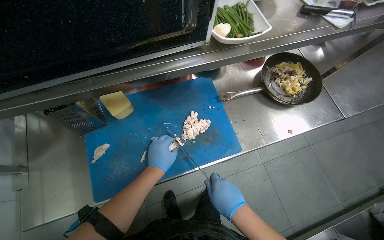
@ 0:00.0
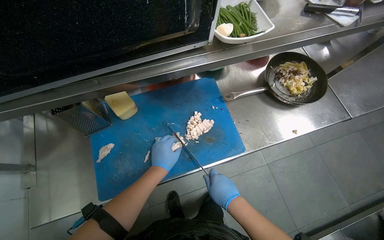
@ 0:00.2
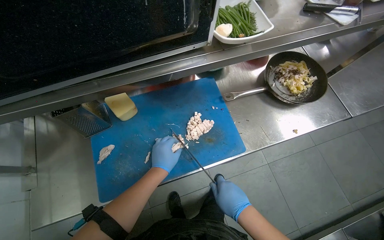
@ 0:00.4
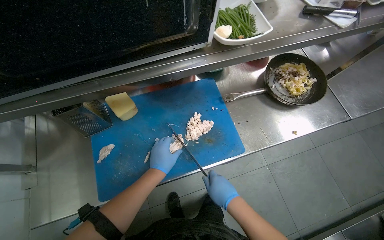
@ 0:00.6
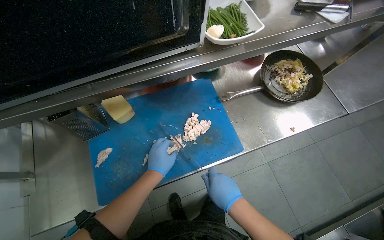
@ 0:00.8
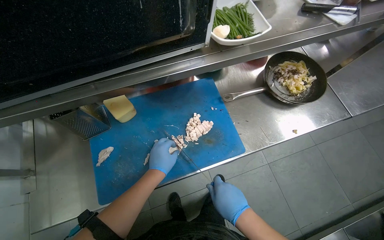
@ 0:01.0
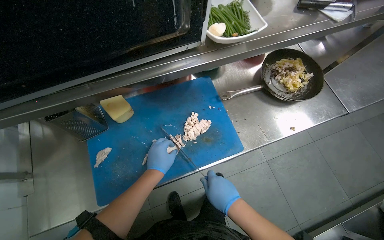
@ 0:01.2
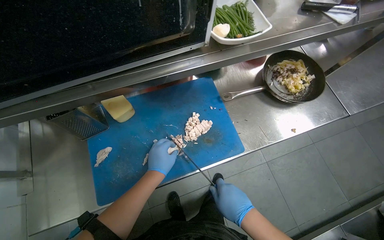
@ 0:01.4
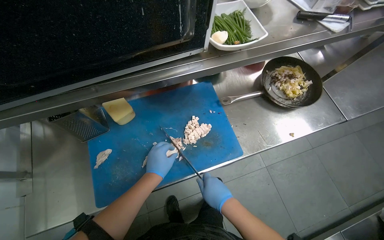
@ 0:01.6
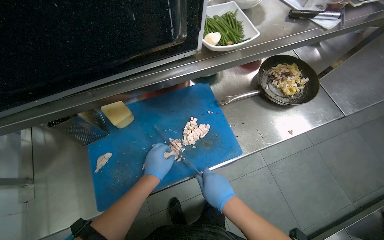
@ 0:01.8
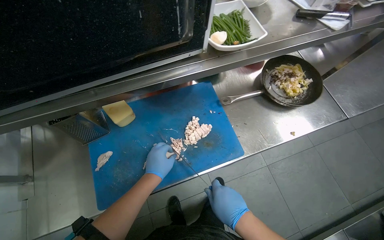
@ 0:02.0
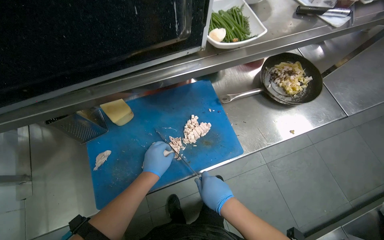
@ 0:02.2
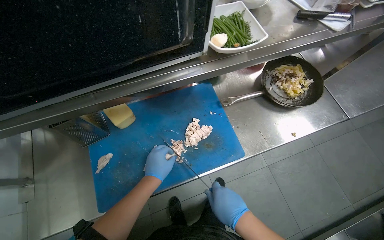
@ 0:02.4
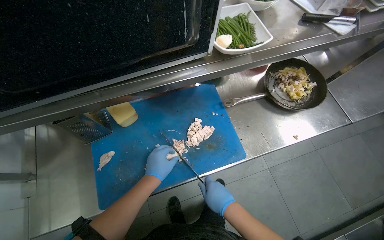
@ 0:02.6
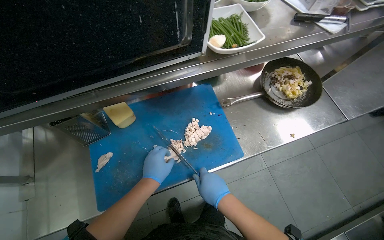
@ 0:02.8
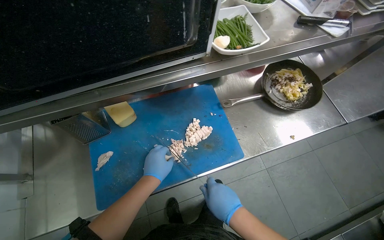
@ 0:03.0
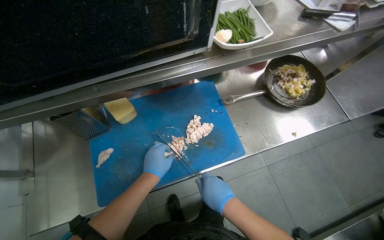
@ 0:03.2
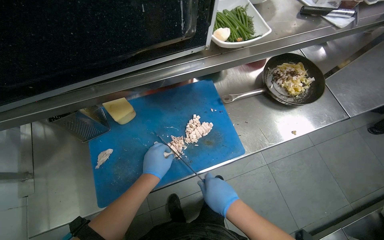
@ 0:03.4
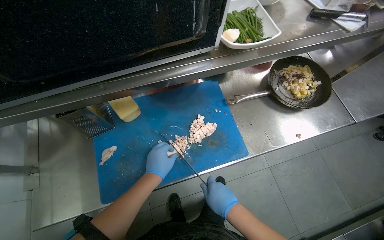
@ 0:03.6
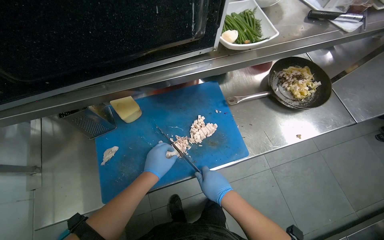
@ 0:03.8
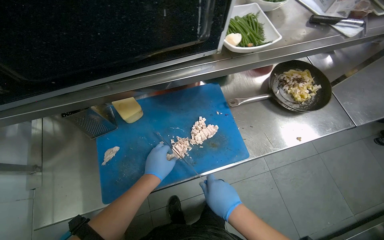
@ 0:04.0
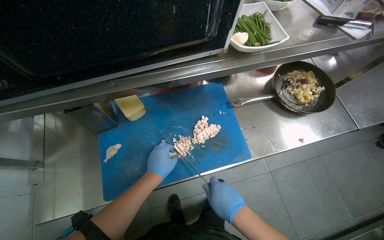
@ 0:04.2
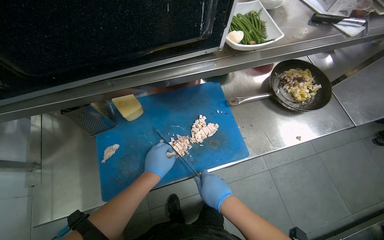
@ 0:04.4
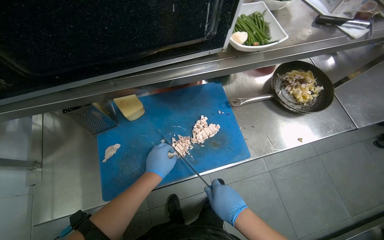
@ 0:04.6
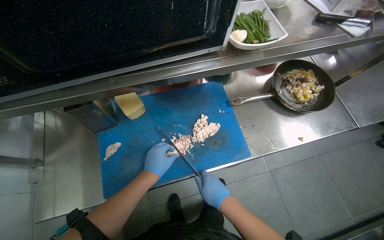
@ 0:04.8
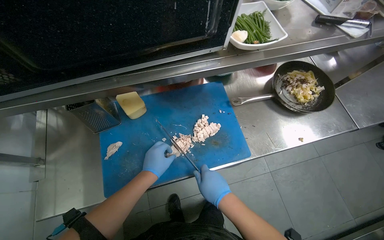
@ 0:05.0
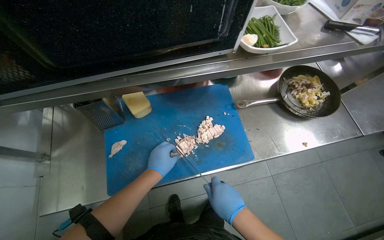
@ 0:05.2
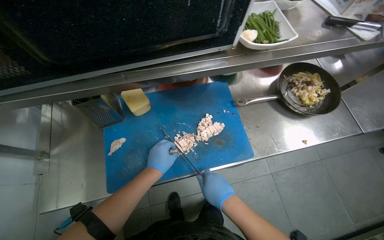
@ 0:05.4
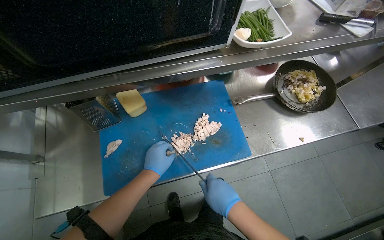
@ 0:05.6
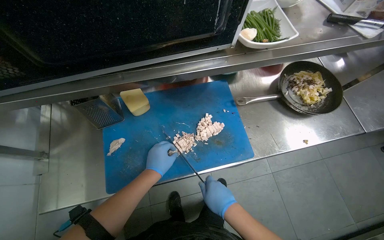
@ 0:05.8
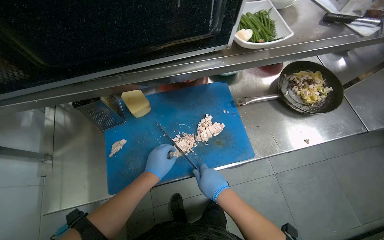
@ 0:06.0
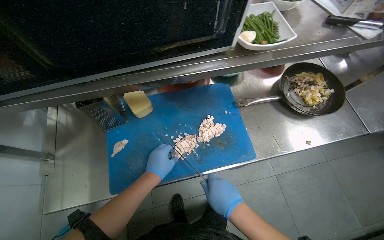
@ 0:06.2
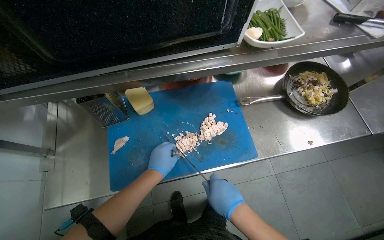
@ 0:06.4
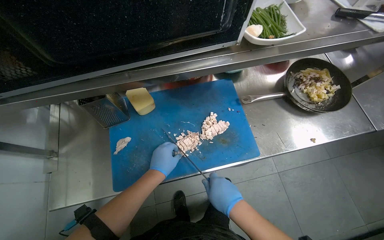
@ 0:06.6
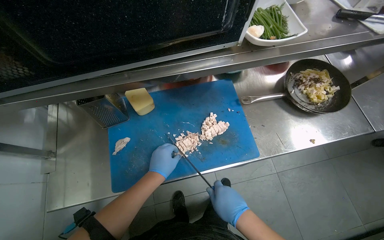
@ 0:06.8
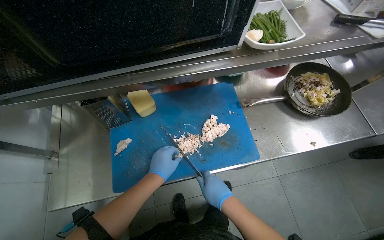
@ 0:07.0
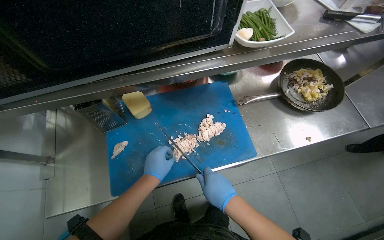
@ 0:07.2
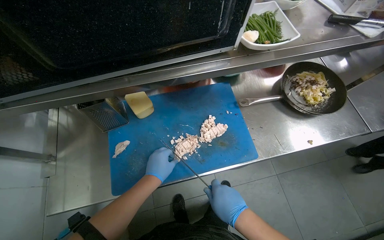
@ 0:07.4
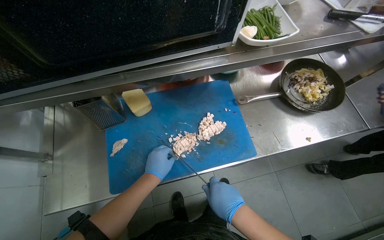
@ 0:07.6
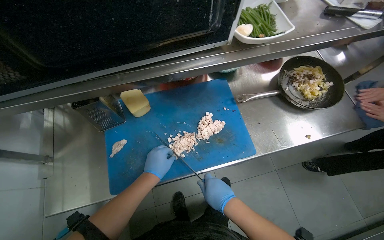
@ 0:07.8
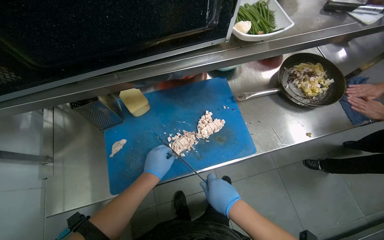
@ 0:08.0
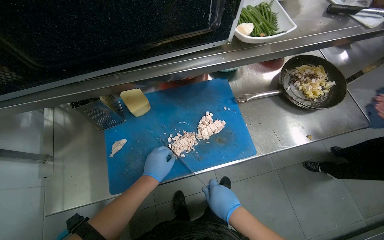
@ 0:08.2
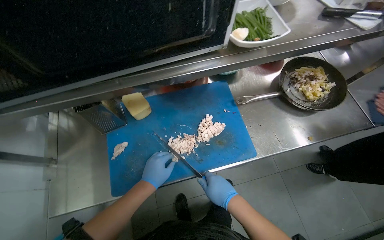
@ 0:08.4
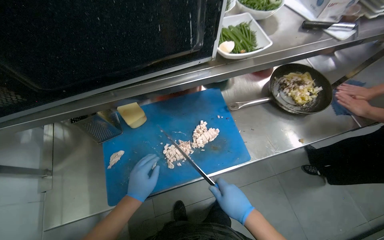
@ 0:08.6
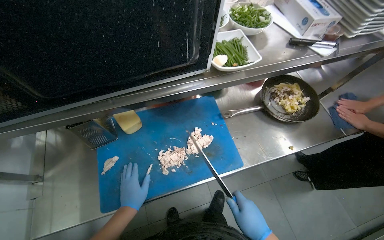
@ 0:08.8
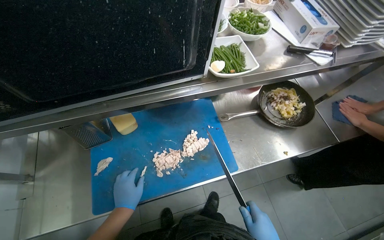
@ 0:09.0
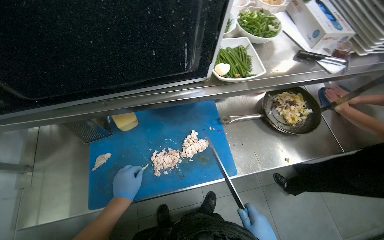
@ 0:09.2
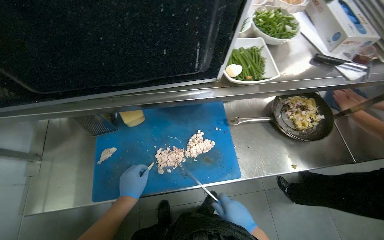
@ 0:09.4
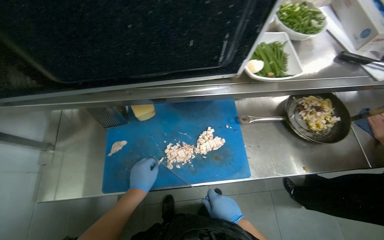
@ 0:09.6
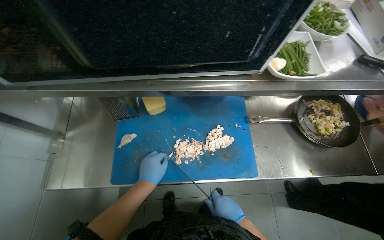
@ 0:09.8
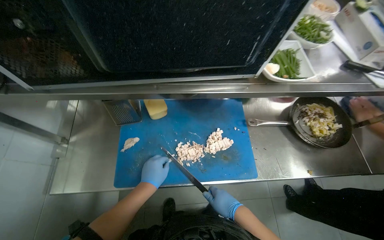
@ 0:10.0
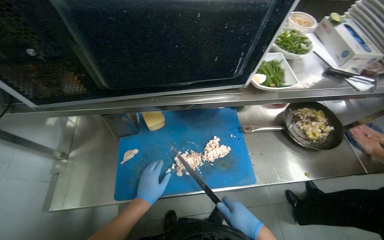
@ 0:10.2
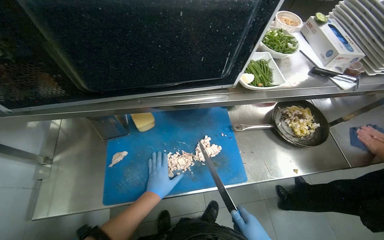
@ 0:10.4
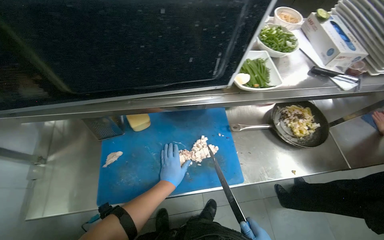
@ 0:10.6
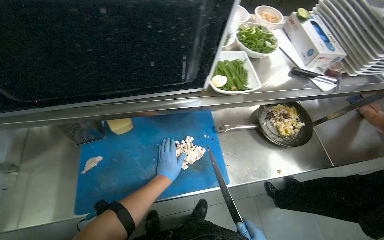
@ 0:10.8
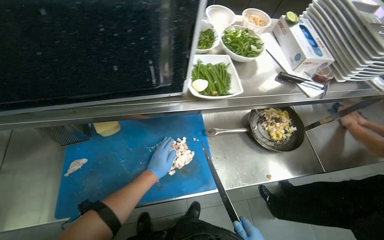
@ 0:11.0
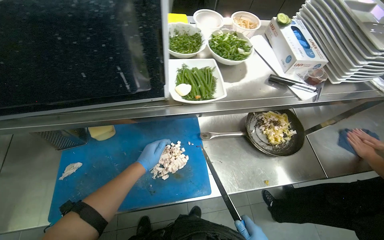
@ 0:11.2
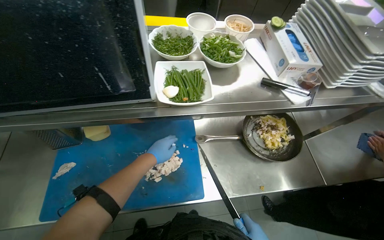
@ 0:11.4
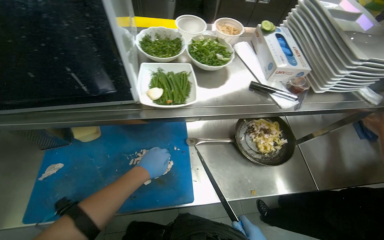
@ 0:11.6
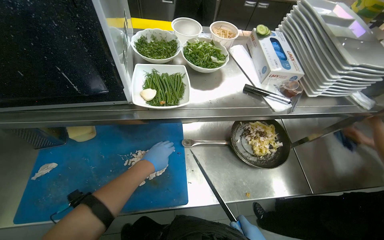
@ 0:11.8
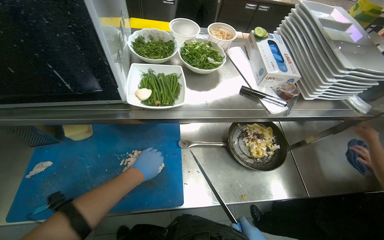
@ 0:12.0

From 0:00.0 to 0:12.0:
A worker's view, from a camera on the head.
Job: preparing food.
The whole recording: Slicing cooked chicken on cutting board. The worker slices cooked chicken breast on a blue cutting board with a knife.
From 0:00.0 to 0:07.6: The hands stay close to where they were, moving slightly.
From 0:10.4 to 0:12.0: The left hand is displaced up the picture by roughly 10 cm.

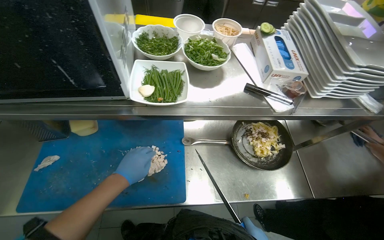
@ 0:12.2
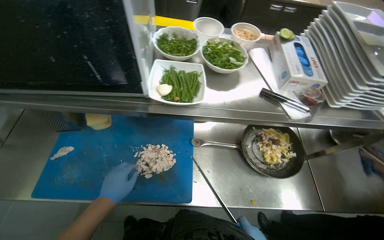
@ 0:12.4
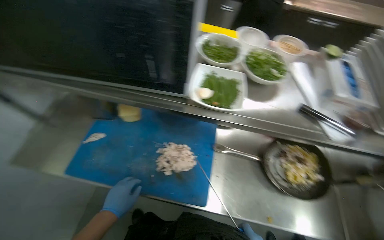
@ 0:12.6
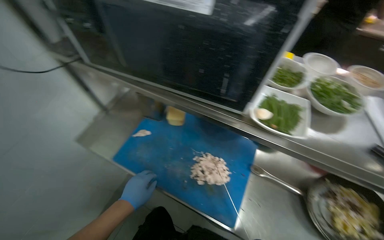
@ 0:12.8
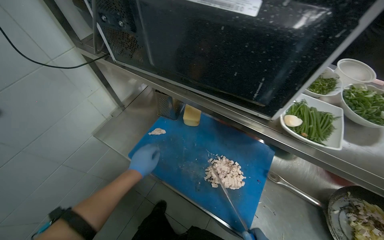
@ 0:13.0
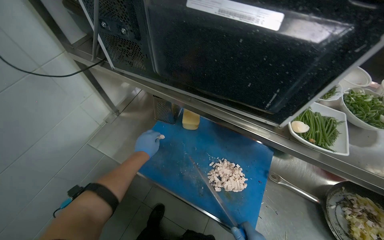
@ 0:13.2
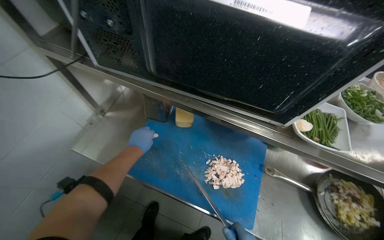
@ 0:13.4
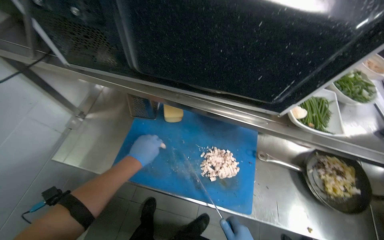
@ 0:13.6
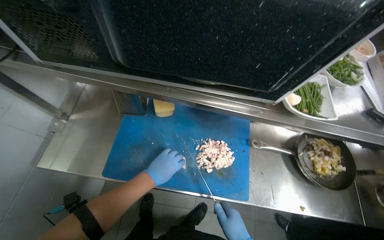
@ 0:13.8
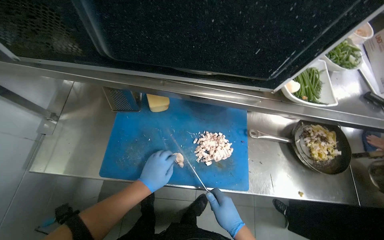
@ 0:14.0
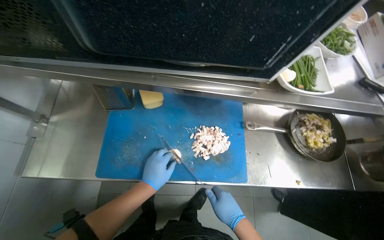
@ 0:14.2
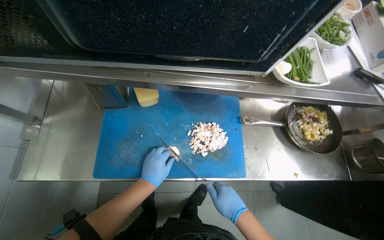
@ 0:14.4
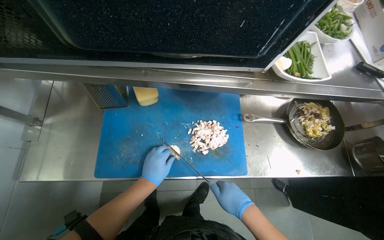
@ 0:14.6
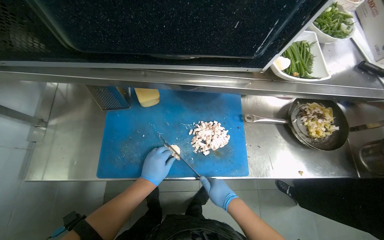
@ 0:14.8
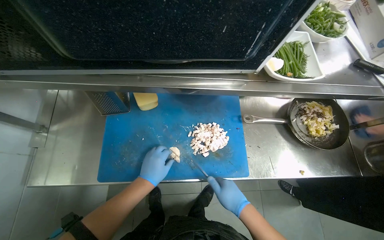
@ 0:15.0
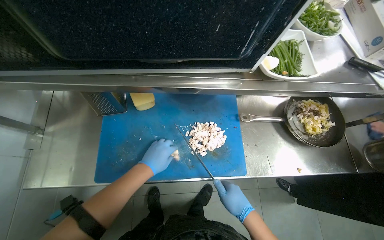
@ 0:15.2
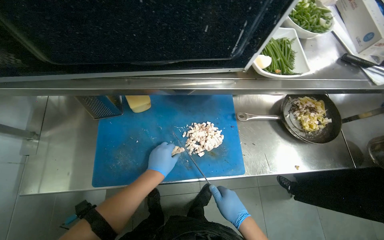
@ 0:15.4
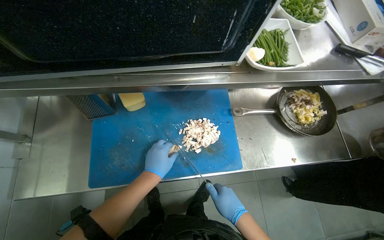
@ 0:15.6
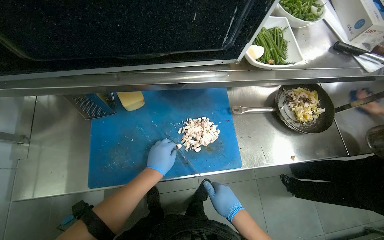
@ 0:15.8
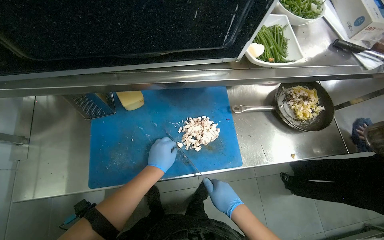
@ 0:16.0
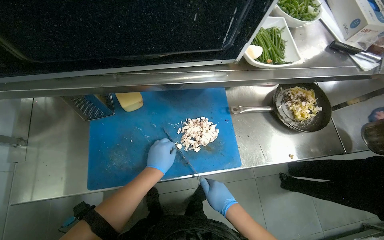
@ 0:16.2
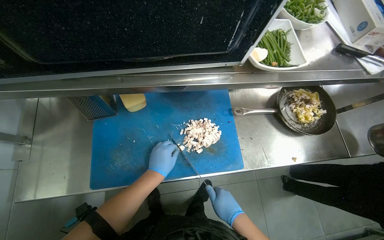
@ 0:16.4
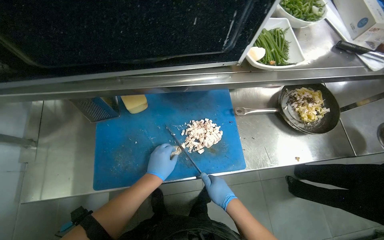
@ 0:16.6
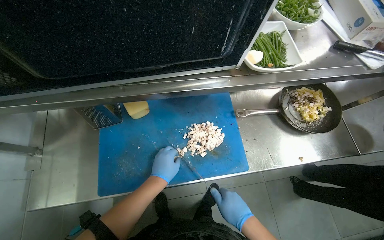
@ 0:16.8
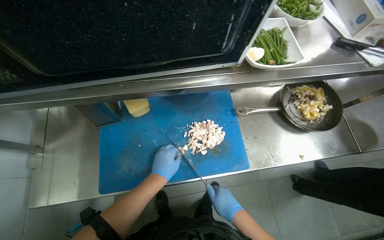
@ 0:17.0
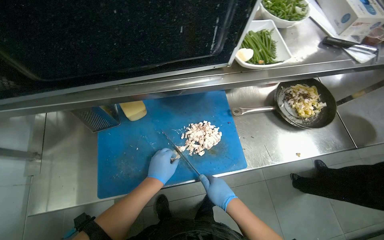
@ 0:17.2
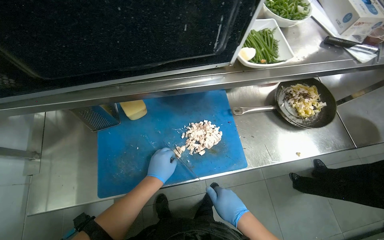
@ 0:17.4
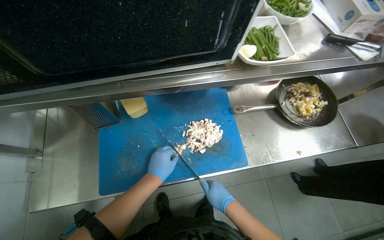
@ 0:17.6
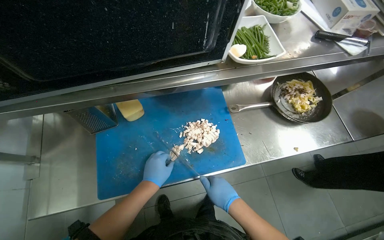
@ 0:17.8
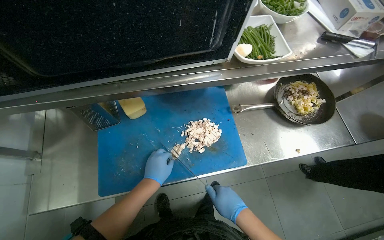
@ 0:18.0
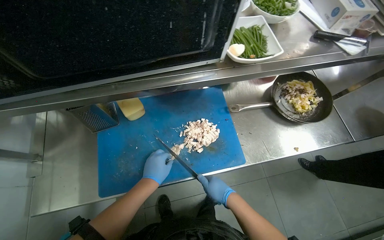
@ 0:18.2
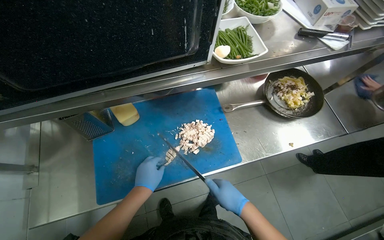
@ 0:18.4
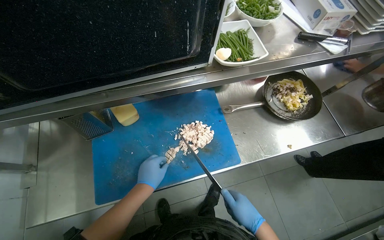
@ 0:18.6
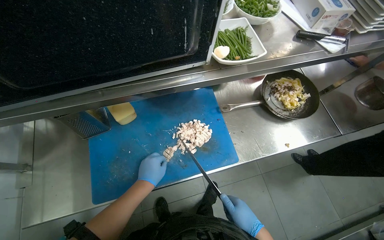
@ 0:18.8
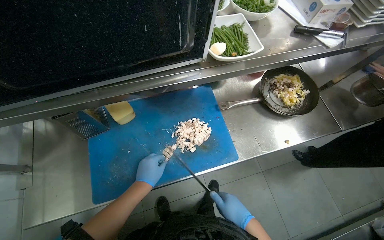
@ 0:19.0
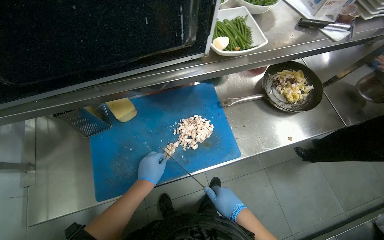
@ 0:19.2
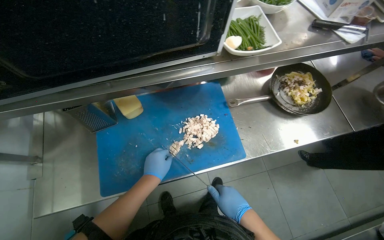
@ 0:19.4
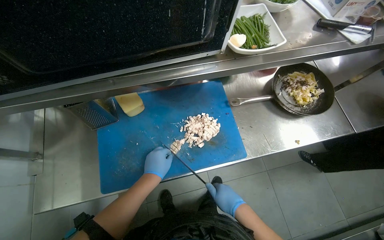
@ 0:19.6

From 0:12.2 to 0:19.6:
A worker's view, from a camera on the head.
Job: preparing food.
The whole recording: Slicing cooked chicken on cutting board. The worker slices cooked chicken breast on a blue cutting board with a knife.
From 0:15.2 to 0:18.2: The hands make small movements and keep their place.
